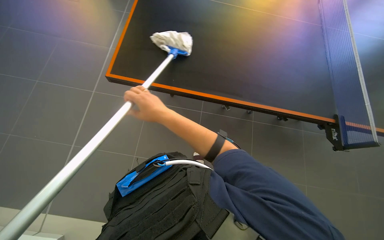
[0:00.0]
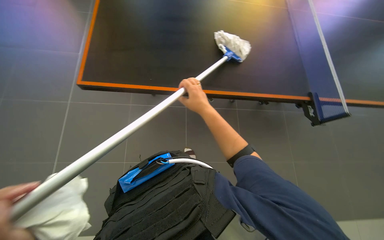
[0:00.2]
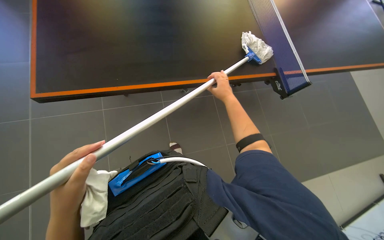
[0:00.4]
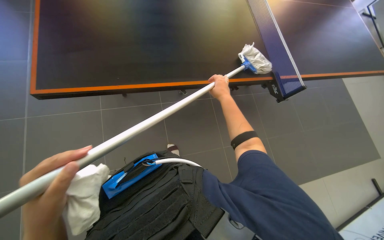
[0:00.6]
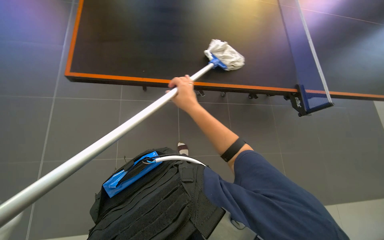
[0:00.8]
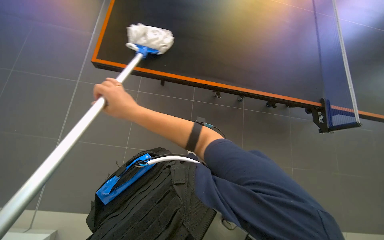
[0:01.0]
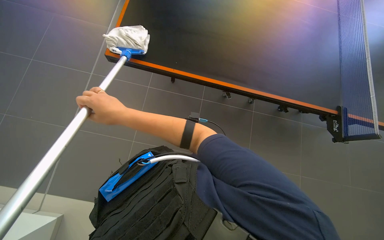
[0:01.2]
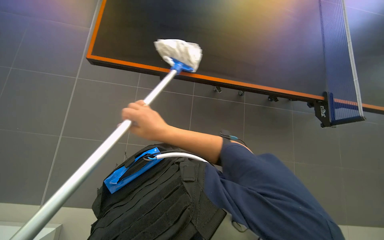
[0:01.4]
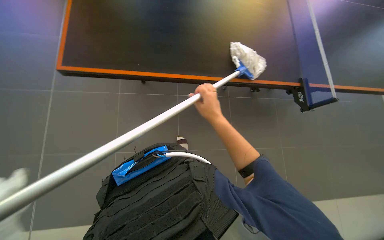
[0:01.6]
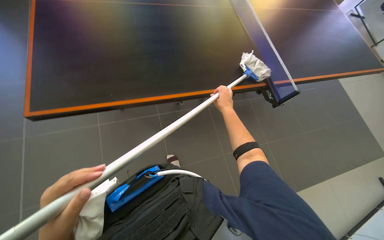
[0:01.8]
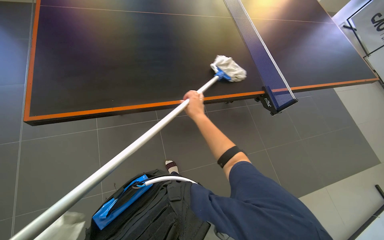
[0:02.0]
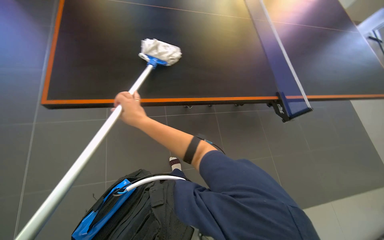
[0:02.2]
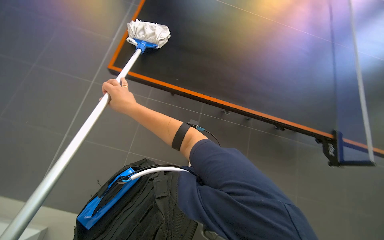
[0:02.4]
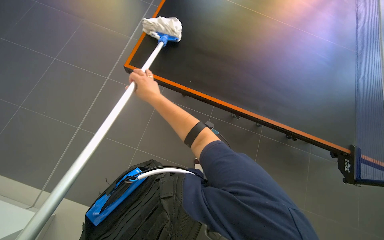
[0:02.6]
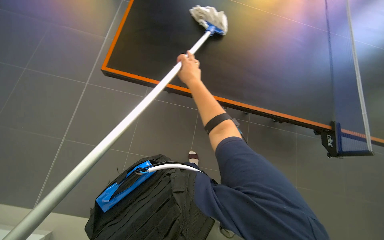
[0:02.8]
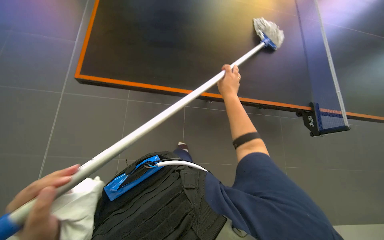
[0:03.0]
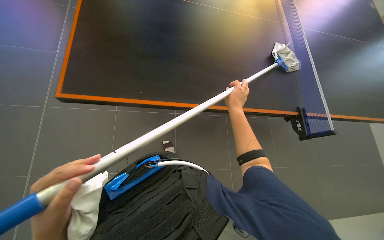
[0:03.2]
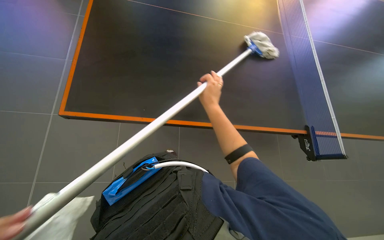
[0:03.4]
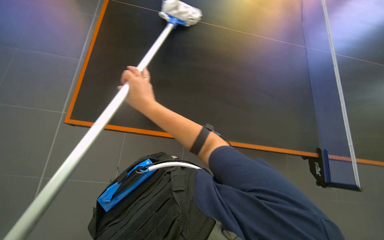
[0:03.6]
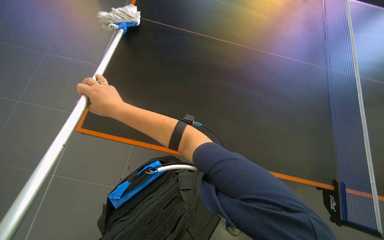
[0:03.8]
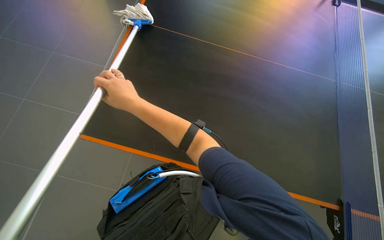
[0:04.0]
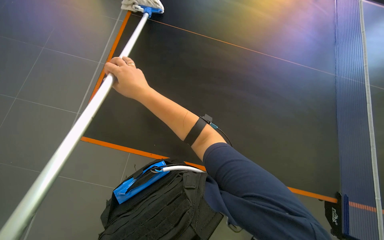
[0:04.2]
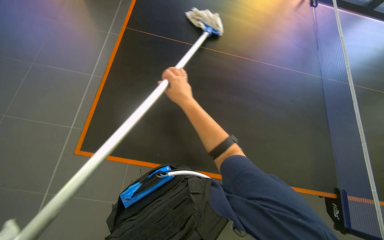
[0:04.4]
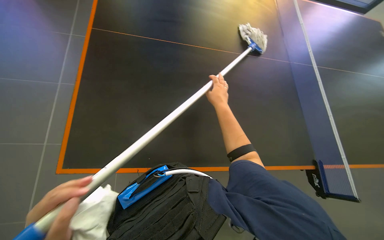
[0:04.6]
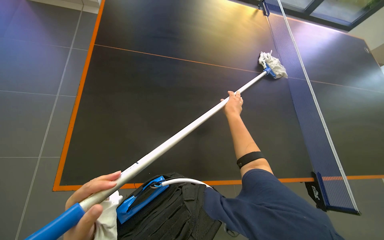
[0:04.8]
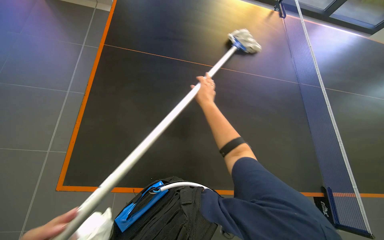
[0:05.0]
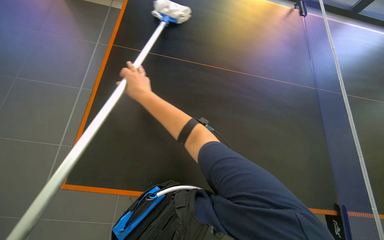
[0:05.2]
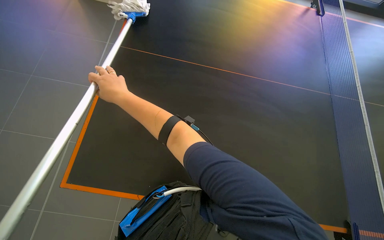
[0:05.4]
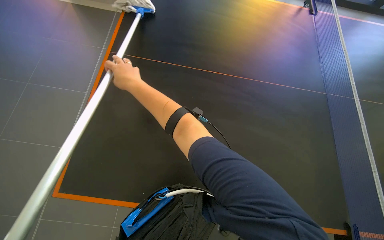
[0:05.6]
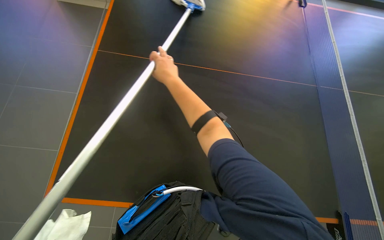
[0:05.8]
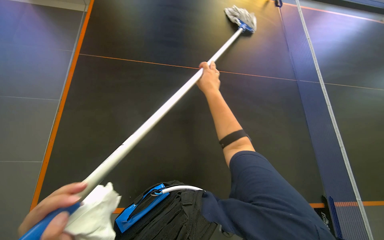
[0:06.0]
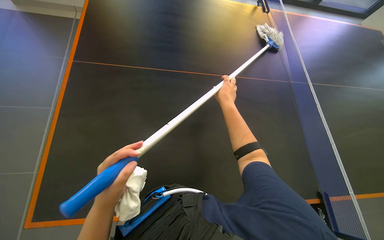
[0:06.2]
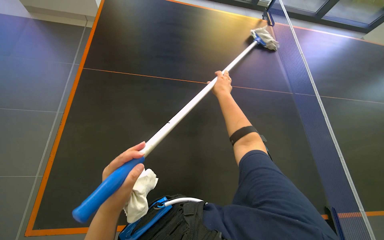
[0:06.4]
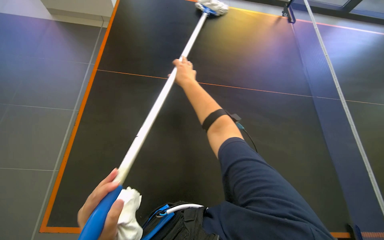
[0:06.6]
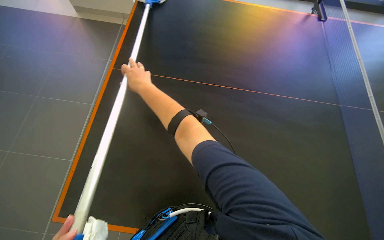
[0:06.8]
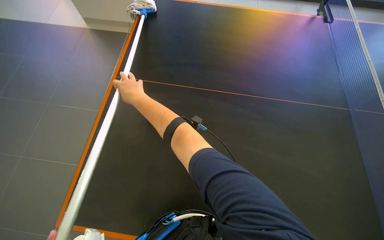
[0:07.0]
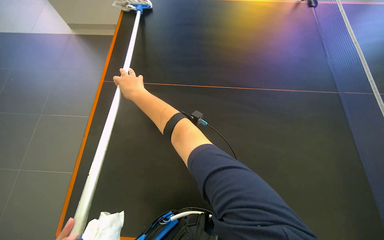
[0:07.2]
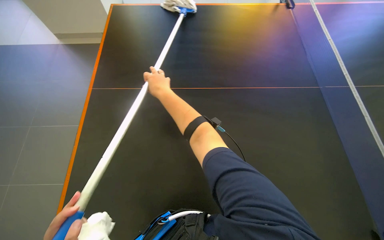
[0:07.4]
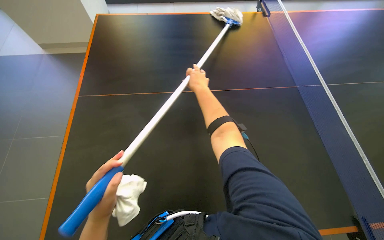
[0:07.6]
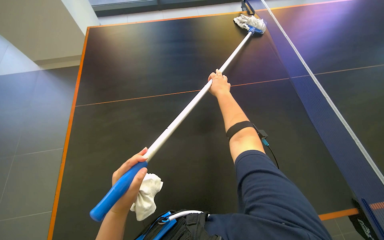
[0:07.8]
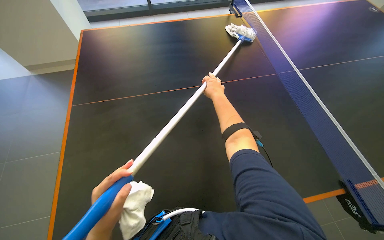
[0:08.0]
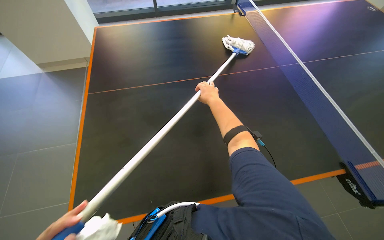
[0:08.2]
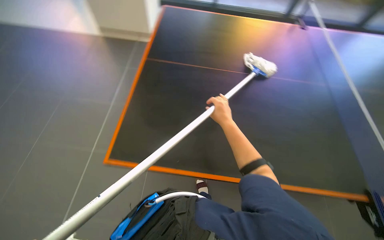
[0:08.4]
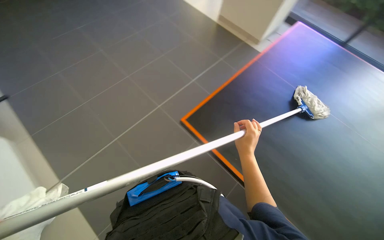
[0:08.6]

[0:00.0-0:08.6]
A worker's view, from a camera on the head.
Job: wiping surfaces.
The whole recording: Cleaning table surface with mop. The worker cleans the table surface using a mop.
0:00.0 to 0:01.4: The head turns to the right by about 20 degrees. The right hand goes left and right, some 30 cm each way, reversing 2 times.
0:02.8 to 0:04.4: The camera is aimed about 15 degrees further to the right. The right hand swings left and right, roughly 35 cm each way, with 2 reversals.
0:04.4 to 0:05.8: The right hand moves left and right over roughly 35 cm, changing direction 2 times.
0:05.8 to 0:07.2: The right hand moves about 25 cm to the right and comes back.

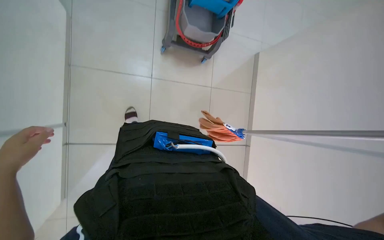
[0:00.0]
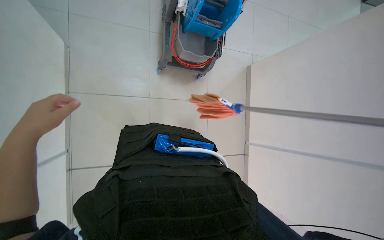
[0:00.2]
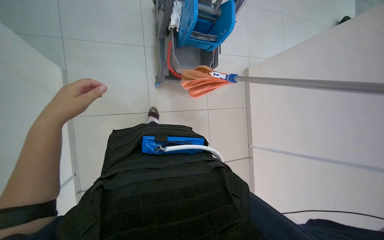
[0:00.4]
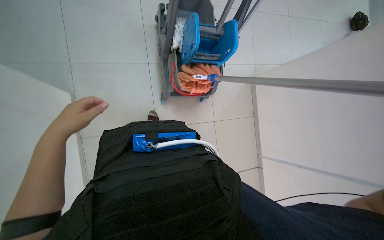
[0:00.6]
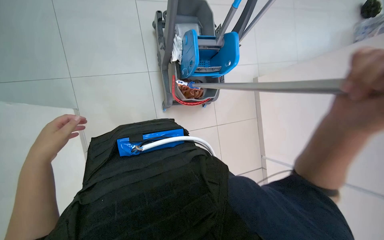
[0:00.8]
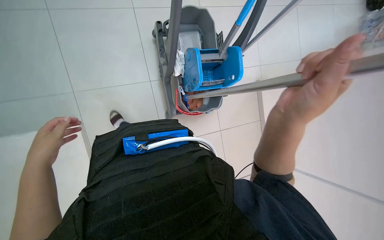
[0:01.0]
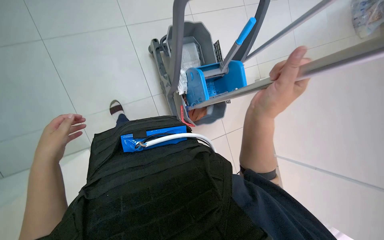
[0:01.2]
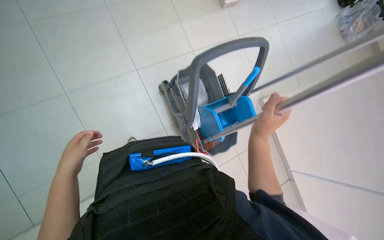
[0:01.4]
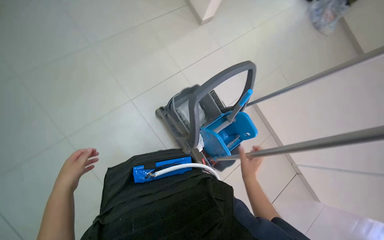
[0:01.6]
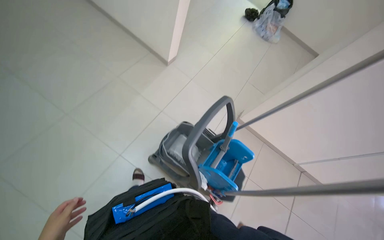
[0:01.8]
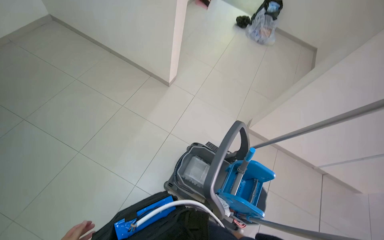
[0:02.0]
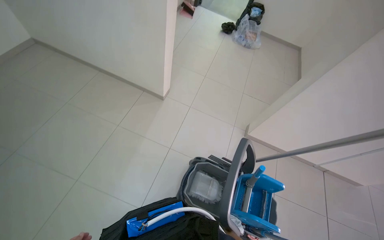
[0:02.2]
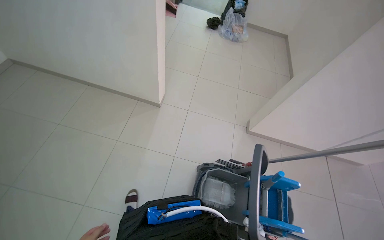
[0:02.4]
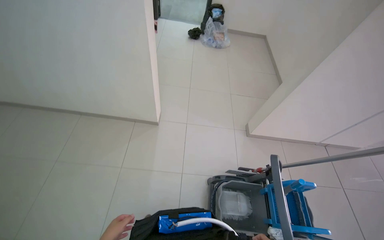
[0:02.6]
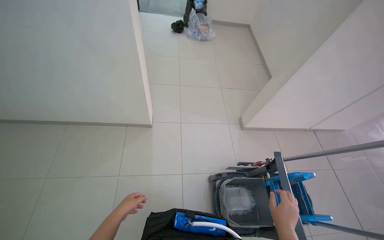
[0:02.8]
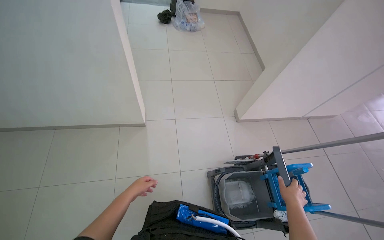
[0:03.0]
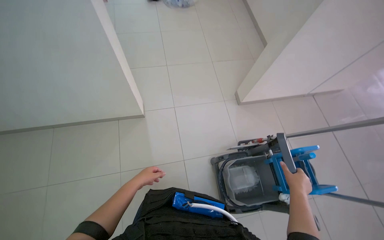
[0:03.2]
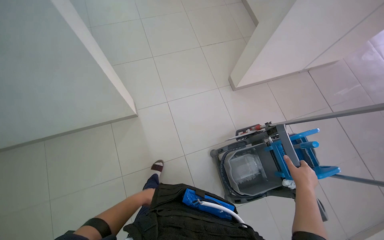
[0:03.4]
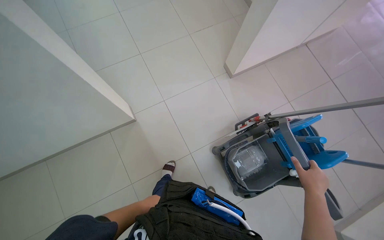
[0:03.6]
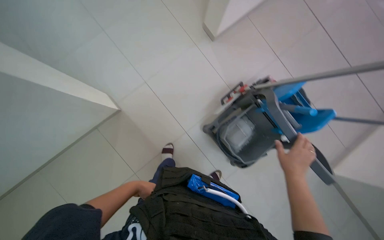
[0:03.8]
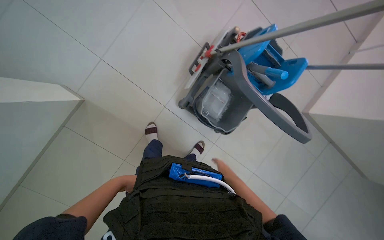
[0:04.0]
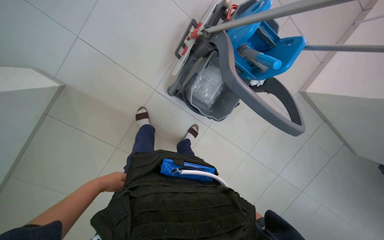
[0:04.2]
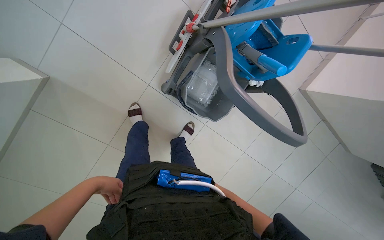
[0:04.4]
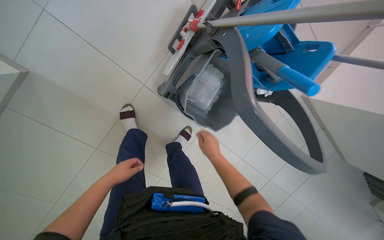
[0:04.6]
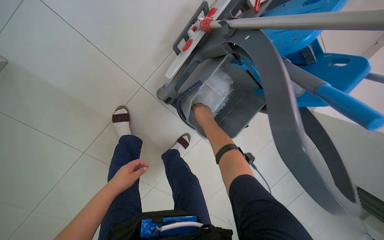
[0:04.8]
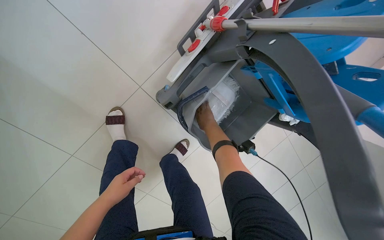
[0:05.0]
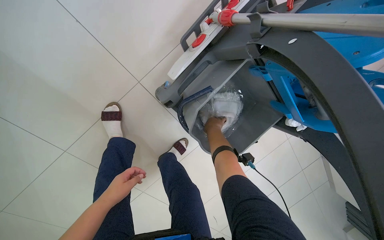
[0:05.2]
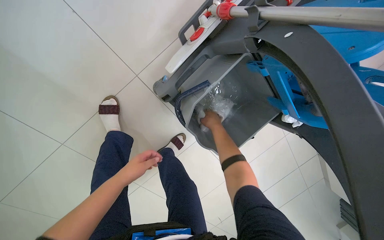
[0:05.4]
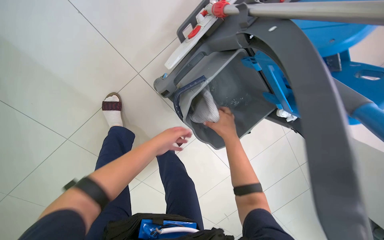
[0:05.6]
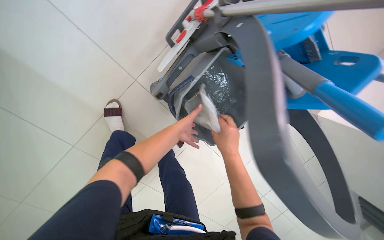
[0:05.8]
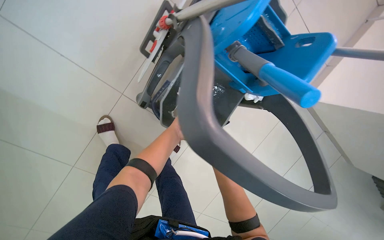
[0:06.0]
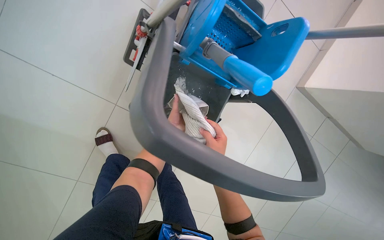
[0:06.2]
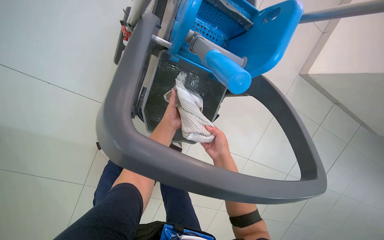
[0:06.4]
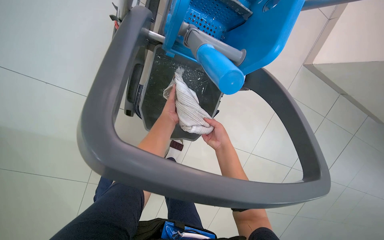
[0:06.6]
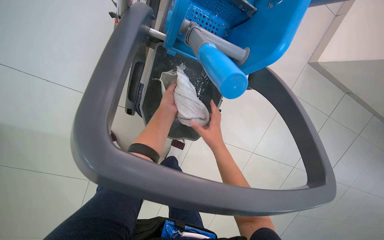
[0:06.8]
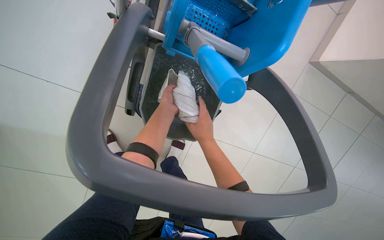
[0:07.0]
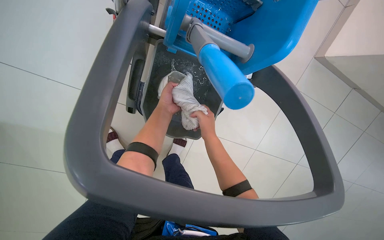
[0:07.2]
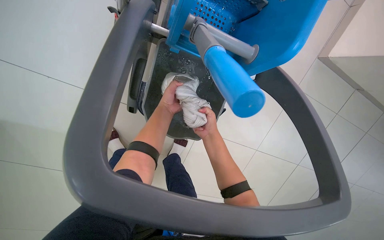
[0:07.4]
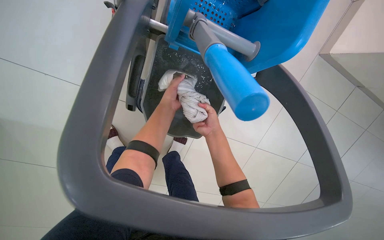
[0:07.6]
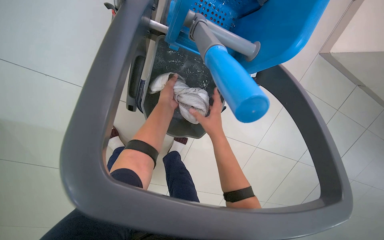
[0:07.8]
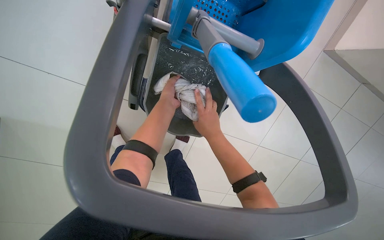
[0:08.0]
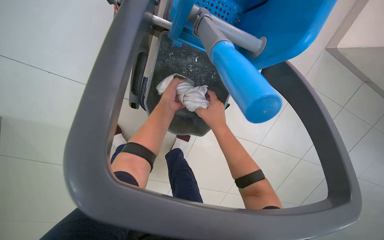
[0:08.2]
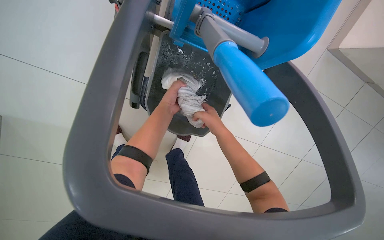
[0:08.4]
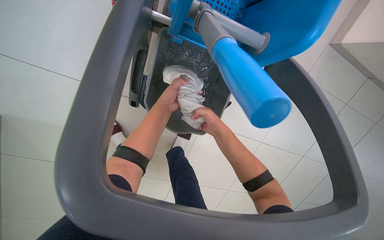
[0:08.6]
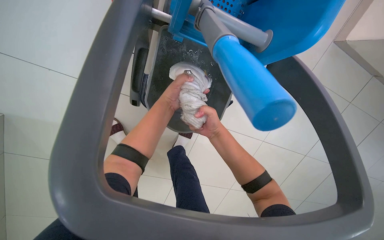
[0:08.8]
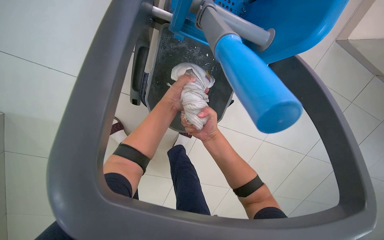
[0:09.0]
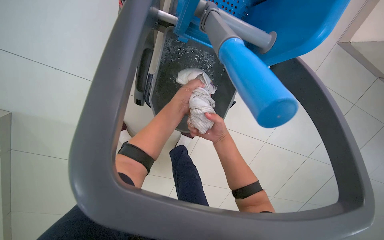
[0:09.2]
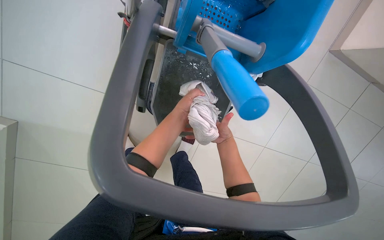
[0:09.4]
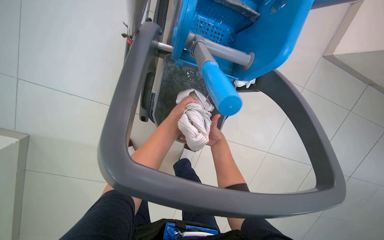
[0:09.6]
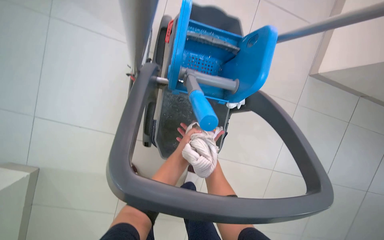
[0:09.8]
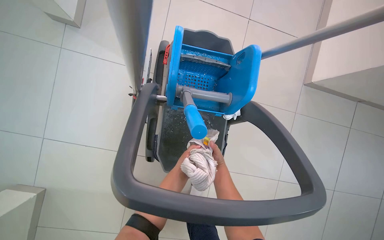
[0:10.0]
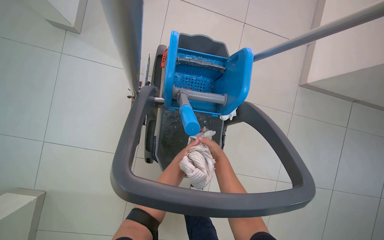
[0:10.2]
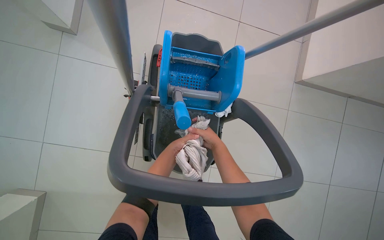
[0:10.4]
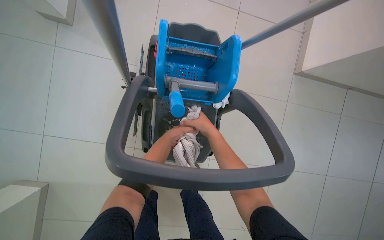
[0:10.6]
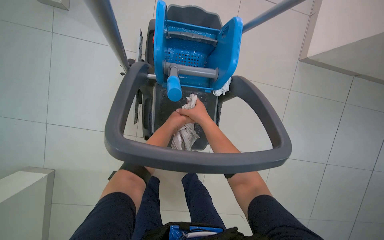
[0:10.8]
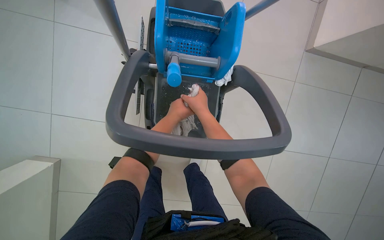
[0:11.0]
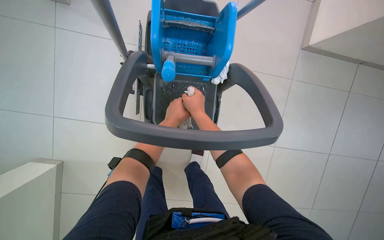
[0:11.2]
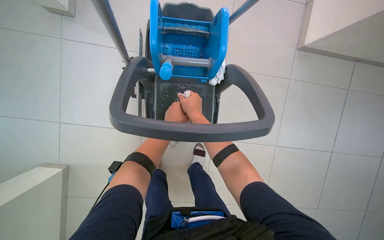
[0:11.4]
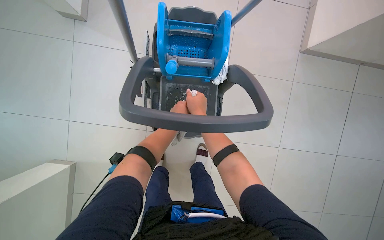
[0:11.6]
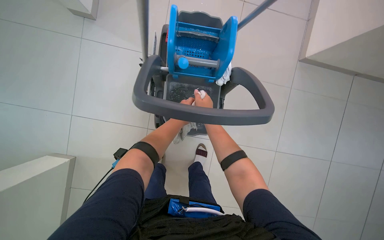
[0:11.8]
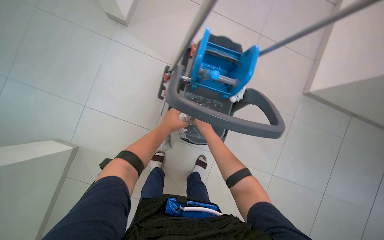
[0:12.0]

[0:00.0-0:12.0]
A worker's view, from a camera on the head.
Job: preparing cleaning supplies.
The whole recording: Managing cleaning equipment. The worker changes the mop head on the cleaning tool.
0:00.0 to 0:01.6: The view tilts about 15 degrees upward. Everything in view rotates about 30 degrees counterclockwise.
0:01.6 to 0:03.0: The camera travels approximately 60 cm. The wearer's head swings about 50 degrees to the right.
0:03.0 to 0:04.4: The camera travels approximately 60 cm. The wearer looks about 55 degrees further downward. The scene turns approximately 45 degrees counterclockwise in the picture.
0:04.4 to 0:06.0: The right hand is displaced up the picture by approximately 25 cm. The left hand travels to the right, farther from the camera and up the picture by about 50 cm.
0:06.0 to 0:07.6: The left hand goes some 10 cm up the picture.
0:07.6 to 0:09.0: The hands work in one place, with small movements.
0:09.0 to 0:10.4: The view tips upward by approximately 25 degrees.
